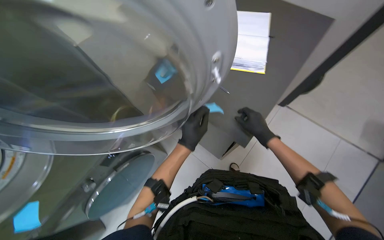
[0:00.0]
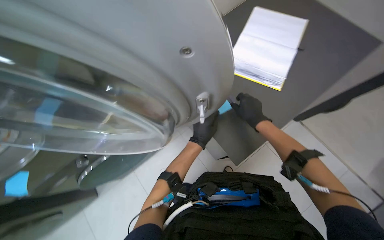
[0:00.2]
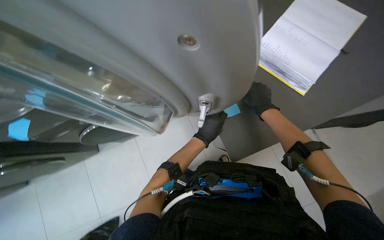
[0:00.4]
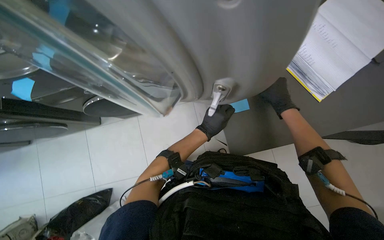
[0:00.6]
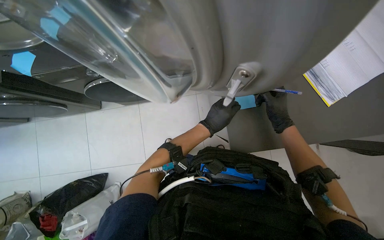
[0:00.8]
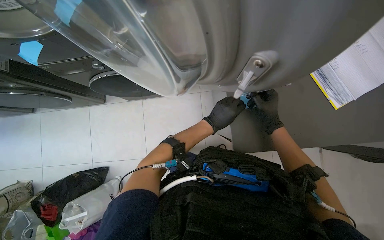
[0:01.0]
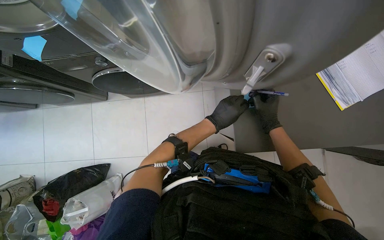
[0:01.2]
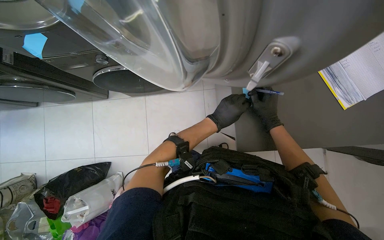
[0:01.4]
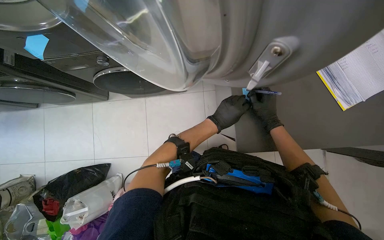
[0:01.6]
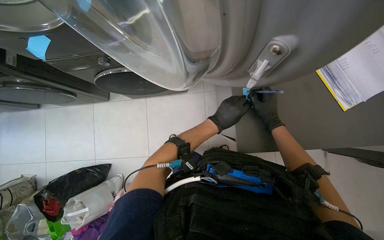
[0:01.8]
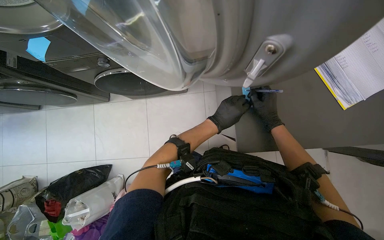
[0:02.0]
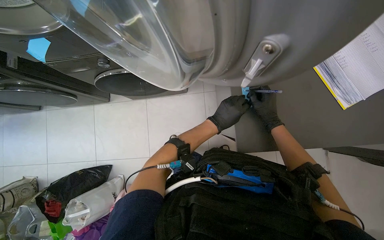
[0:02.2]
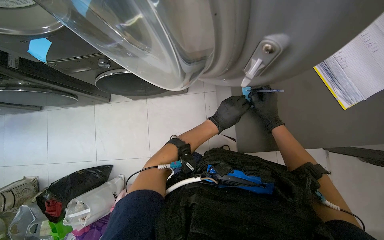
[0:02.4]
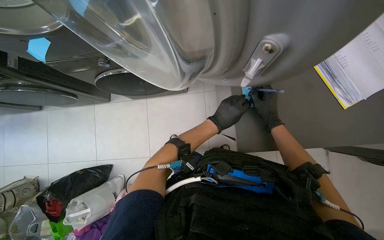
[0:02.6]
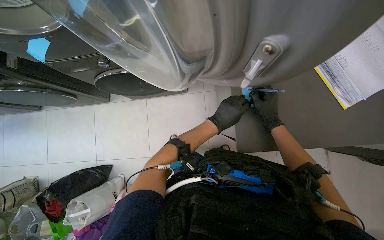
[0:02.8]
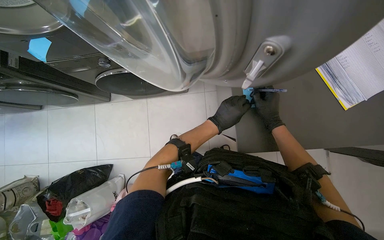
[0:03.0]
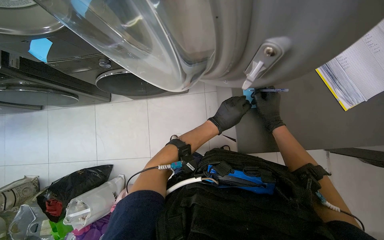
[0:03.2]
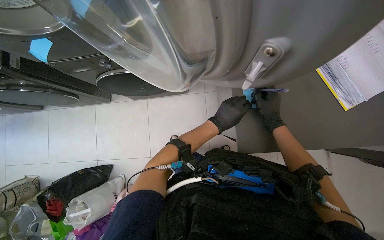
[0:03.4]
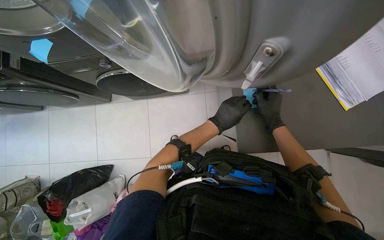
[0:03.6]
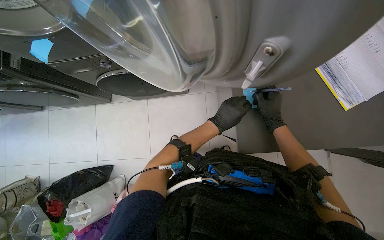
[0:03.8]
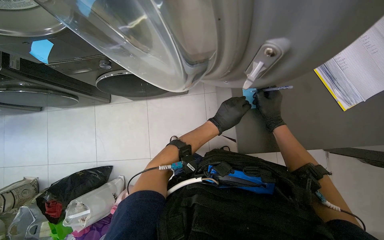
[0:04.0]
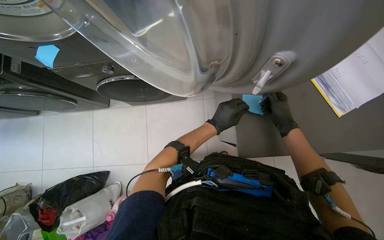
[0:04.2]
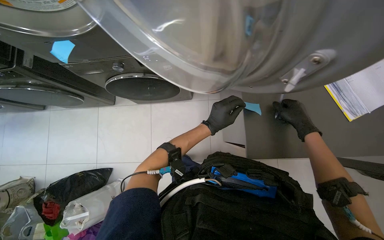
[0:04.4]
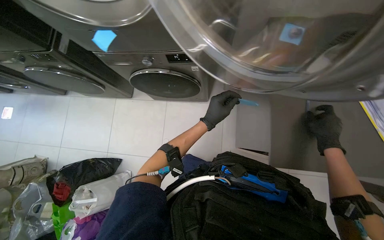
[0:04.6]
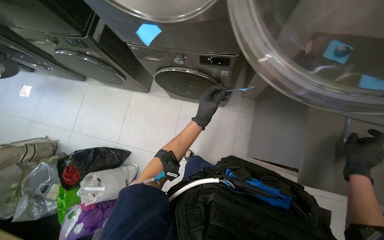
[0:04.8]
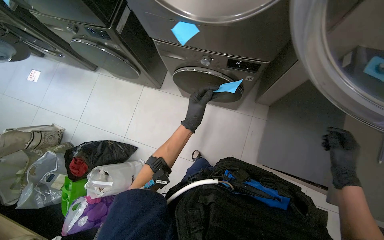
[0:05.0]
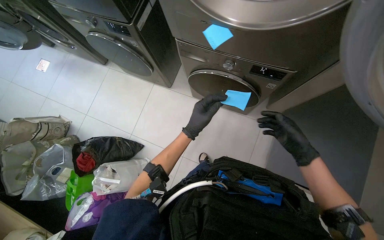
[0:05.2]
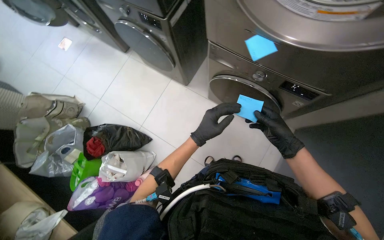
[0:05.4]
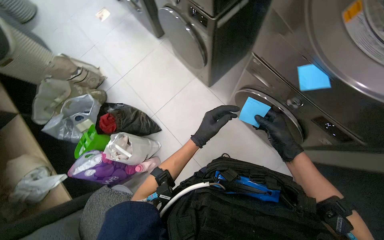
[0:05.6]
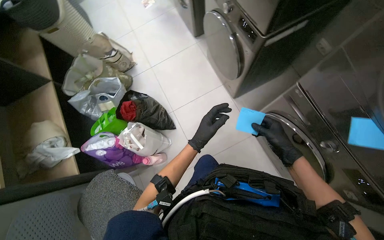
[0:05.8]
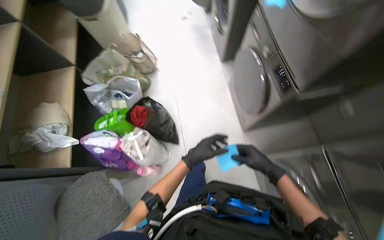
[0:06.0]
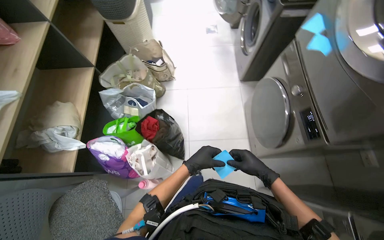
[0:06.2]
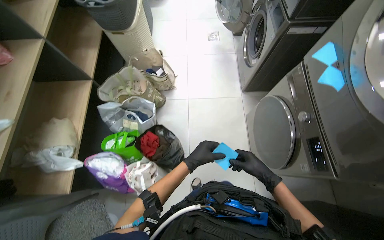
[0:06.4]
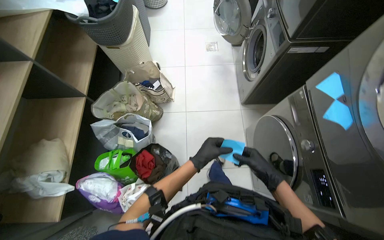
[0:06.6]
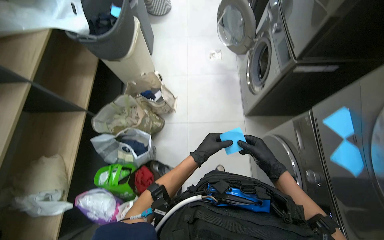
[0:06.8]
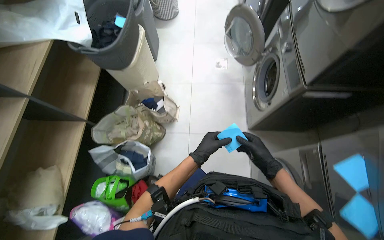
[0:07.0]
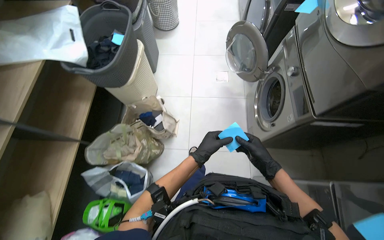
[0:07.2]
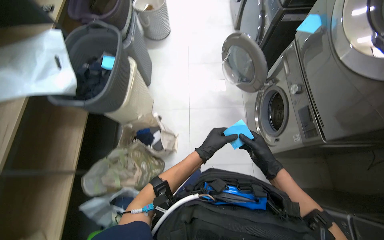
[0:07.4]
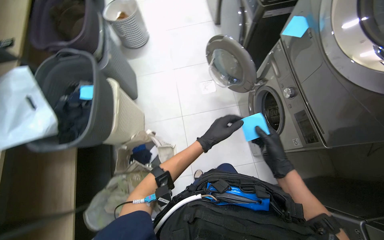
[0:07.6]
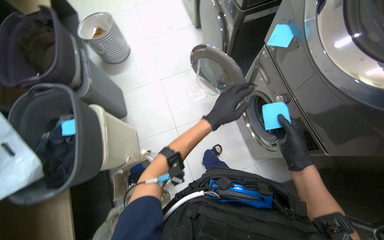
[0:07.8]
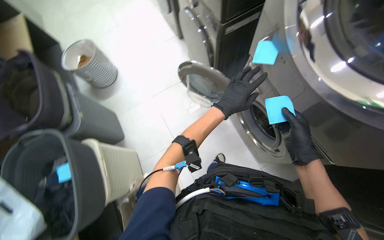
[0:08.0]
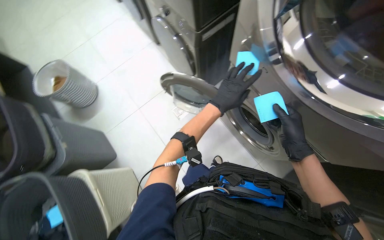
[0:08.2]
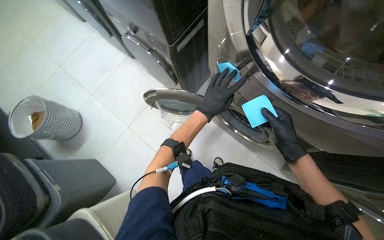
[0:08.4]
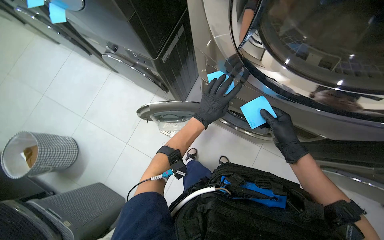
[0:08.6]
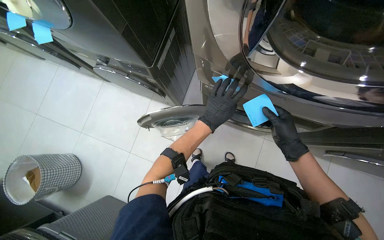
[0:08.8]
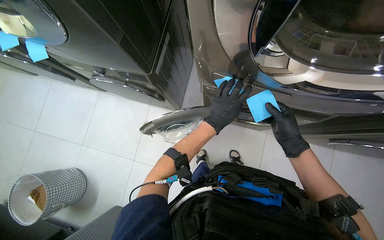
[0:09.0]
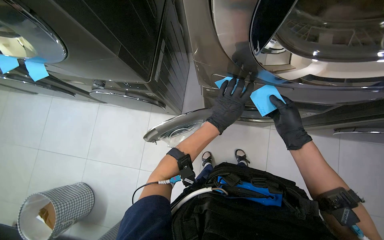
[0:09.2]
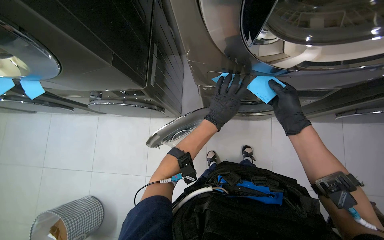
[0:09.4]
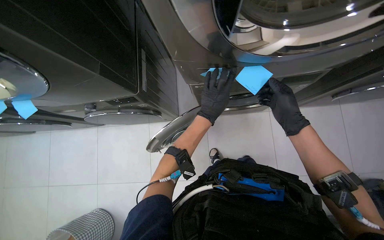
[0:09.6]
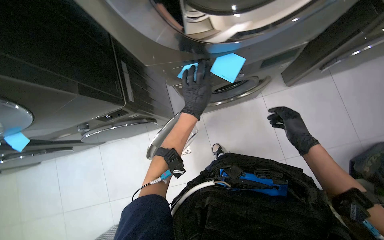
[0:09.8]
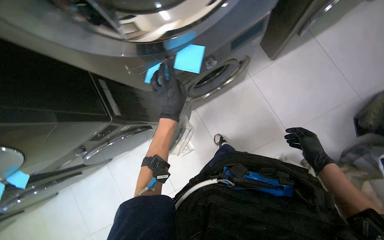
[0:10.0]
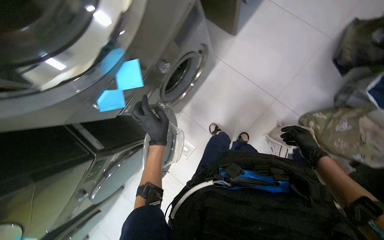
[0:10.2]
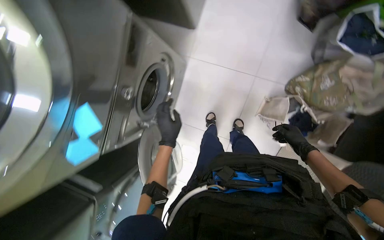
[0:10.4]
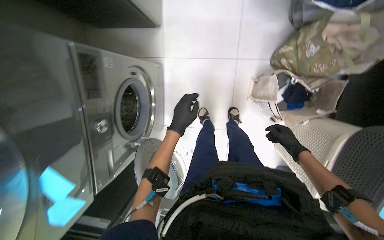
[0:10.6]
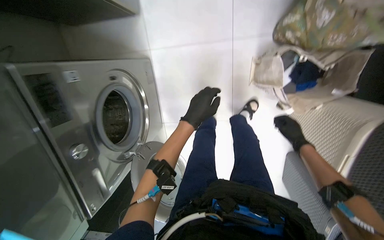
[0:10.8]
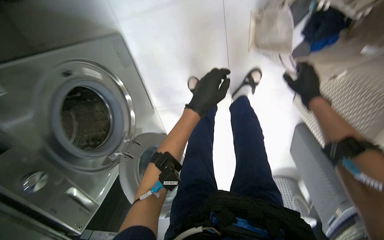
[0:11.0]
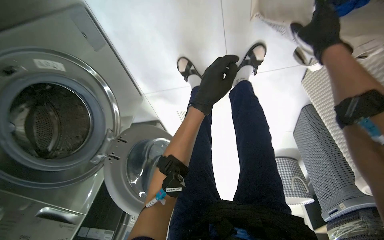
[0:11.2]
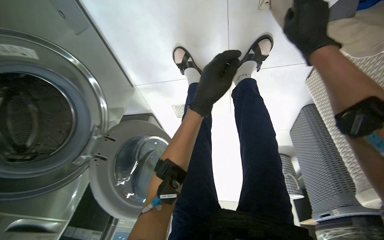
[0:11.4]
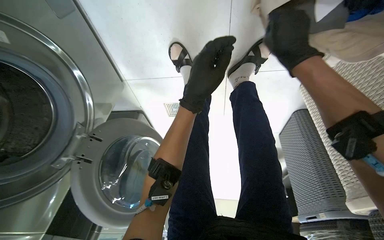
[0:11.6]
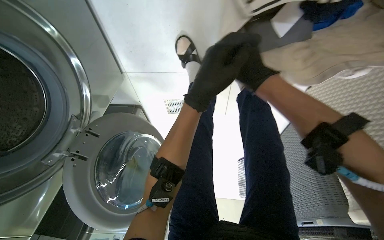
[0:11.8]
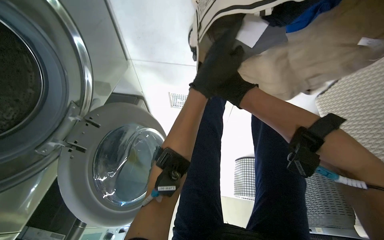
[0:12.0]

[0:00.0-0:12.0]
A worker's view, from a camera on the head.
Job: managing laundry.
The whole recording: Processing and organizing laundry. The worker sorts items, loads and unloads laundry from machines, and organizes with sticky notes.
0:01.6 to 0:03.0: Neither hand changes place.
0:03.0 to 0:04.4: The hands make small movements and keep their place.
0:04.4 to 0:06.0: The wearer moves some 60 cm. The head turns to the left by approximately 80 degrees.
0:06.0 to 0:07.6: The camera is carried roughly 1 m.
0:07.6 to 0:09.0: The head travels some 50 cm. The head turns to the right by about 65 degrees.
0:09.0 to 0:10.4: The scene rotates counterclockwise by roughly 85 degrees.
0:10.4 to 0:12.0: The wearer moves approximately 70 cm. The camera pitches downward, by approximately 40 degrees.

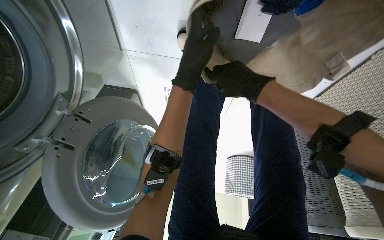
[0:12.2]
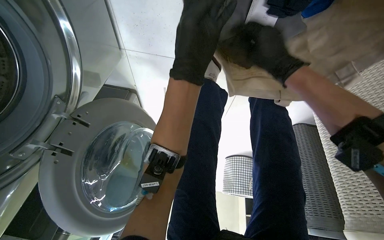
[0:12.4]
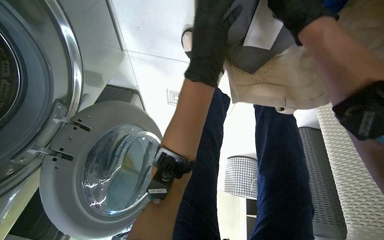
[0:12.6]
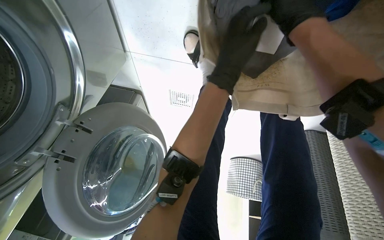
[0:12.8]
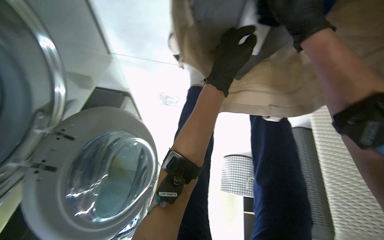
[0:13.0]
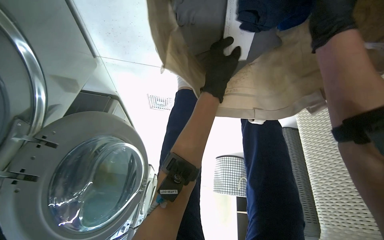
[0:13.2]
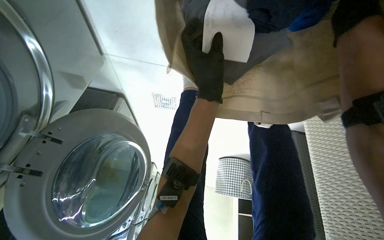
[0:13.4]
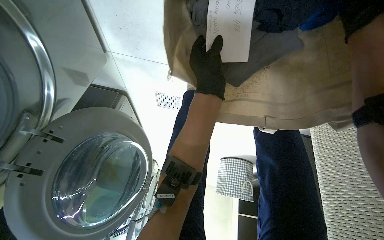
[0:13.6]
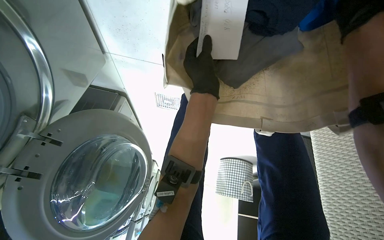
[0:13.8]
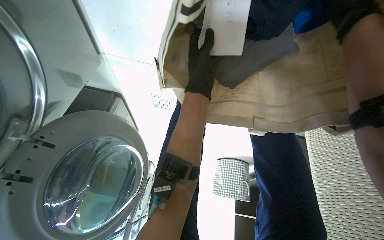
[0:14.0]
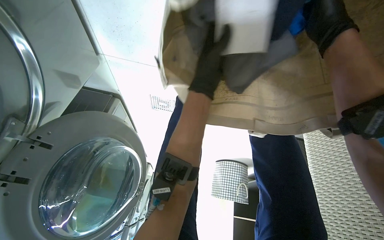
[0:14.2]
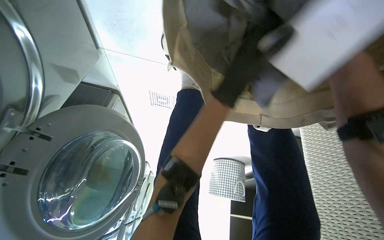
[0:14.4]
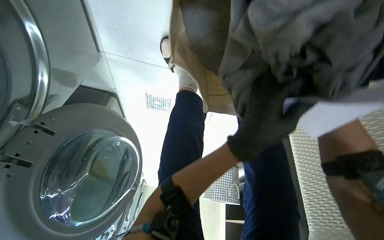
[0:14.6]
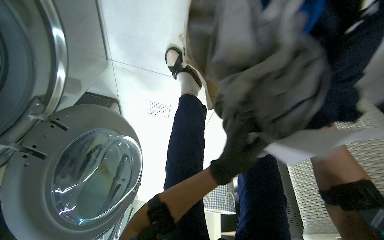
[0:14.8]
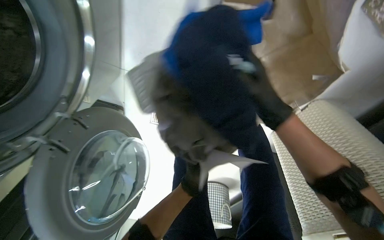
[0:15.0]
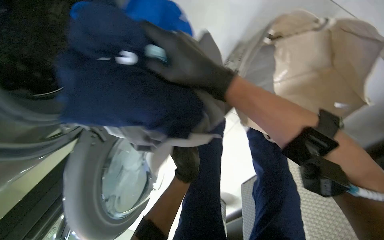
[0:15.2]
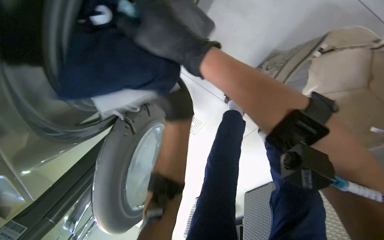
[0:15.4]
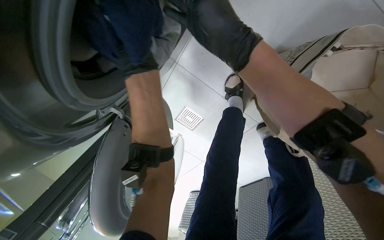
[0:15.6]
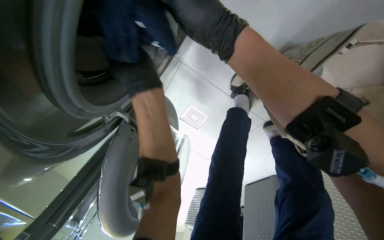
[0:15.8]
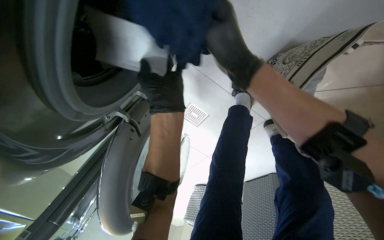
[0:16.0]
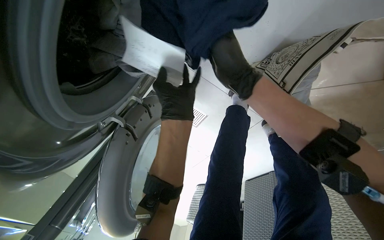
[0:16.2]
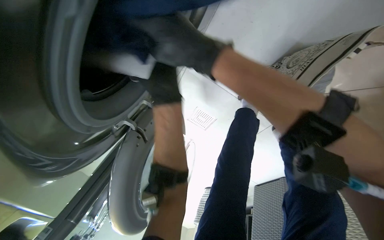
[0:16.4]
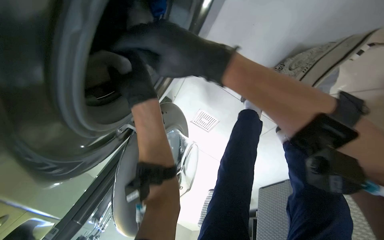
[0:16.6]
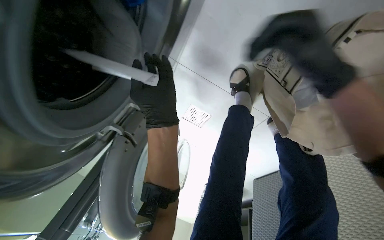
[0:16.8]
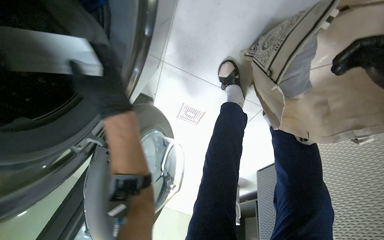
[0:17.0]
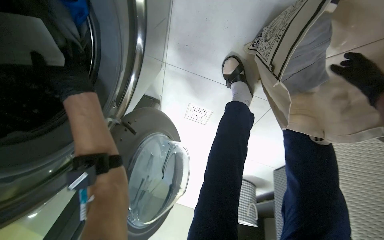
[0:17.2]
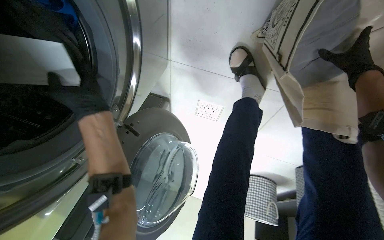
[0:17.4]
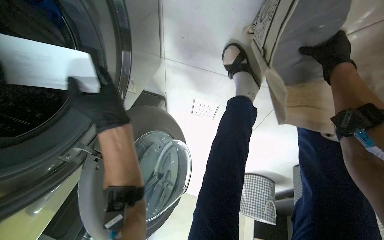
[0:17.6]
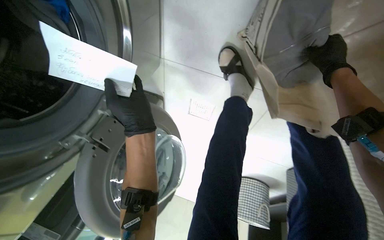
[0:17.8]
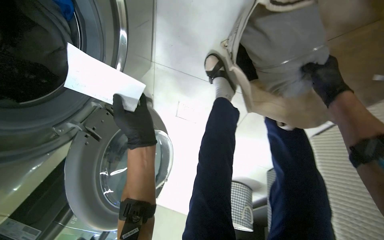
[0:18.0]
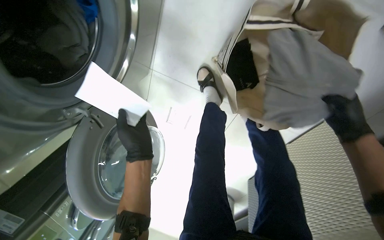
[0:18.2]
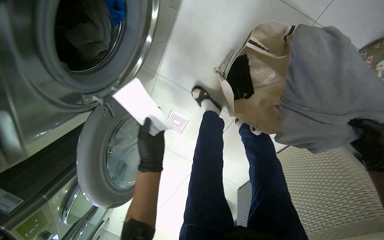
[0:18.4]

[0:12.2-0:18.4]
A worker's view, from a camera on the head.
Job: managing laundry.
The whole recording: Processing and organizing laundry. The worker sorts items, loads and unloads laundry from machines, and organizes with sticky notes.
0:13.8 to 0:15.4: The camera is carried about 40 cm. The camera pitches upward, by about 20 degrees.
0:16.8 to 0:18.4: The view tips upward by about 15 degrees.

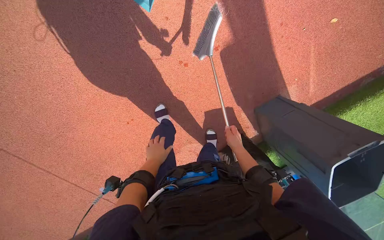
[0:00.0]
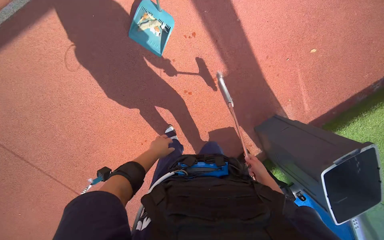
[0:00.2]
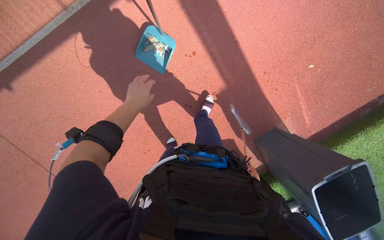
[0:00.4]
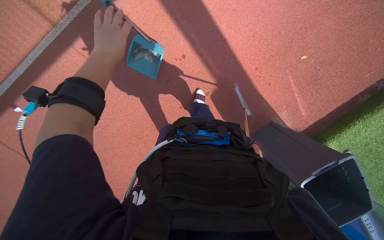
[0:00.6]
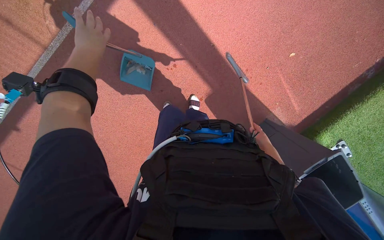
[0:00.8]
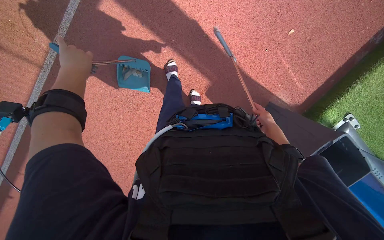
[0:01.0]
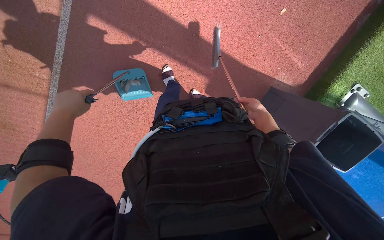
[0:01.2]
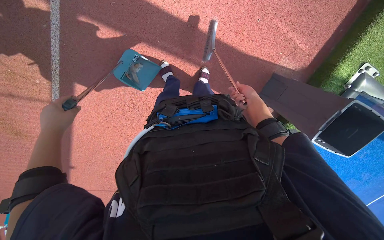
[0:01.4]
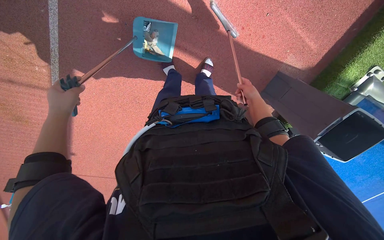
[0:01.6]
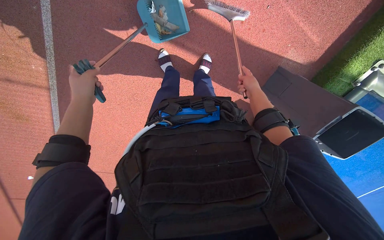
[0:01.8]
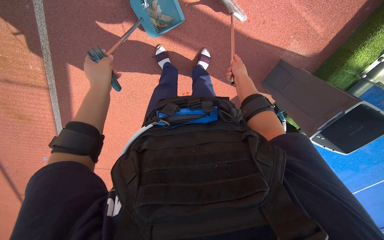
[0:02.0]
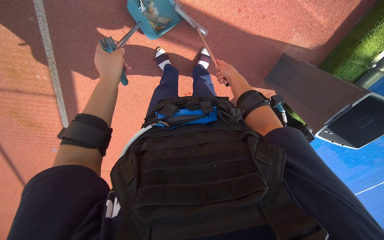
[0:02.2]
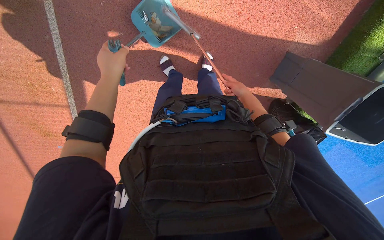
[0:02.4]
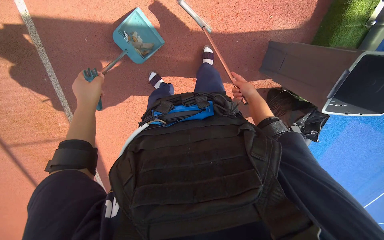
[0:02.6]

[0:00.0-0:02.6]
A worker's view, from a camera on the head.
Job: sweeping floor.
The whole recording: Sweeping and collecting debris from ground. The worker sweeps debris from the ground using a broom and collects it into a dustpan.
0:01.2 to 0:02.6: The left hand moves to the right, approximately 20 cm.
